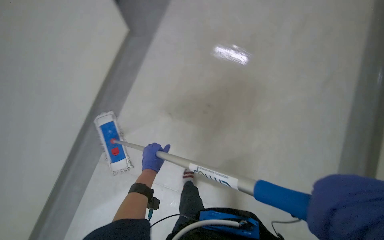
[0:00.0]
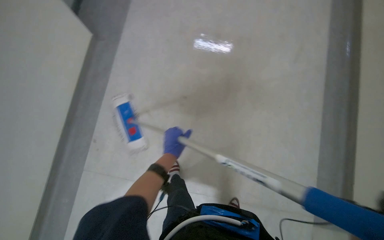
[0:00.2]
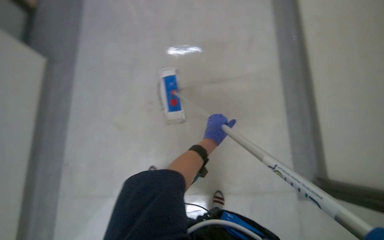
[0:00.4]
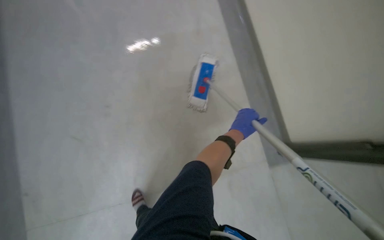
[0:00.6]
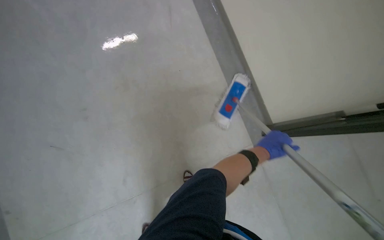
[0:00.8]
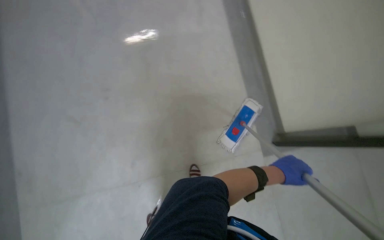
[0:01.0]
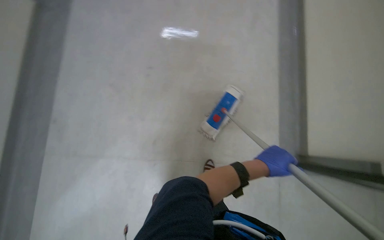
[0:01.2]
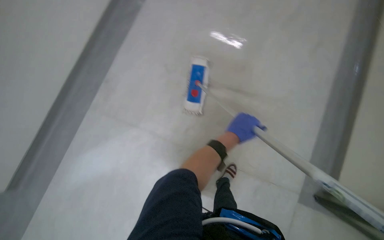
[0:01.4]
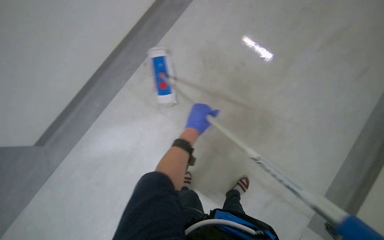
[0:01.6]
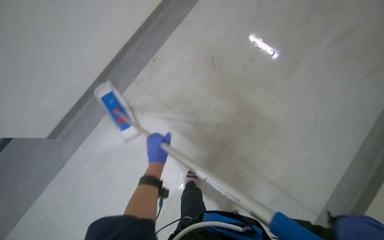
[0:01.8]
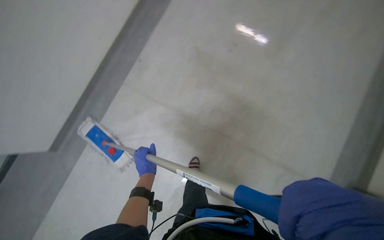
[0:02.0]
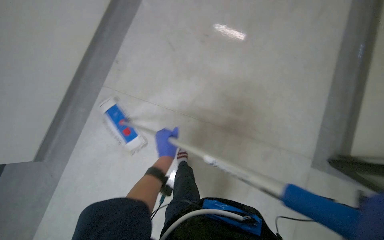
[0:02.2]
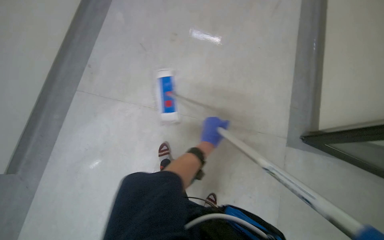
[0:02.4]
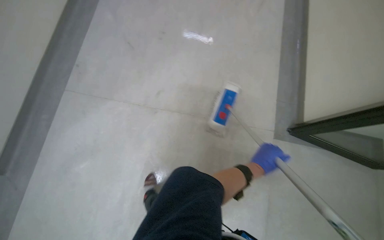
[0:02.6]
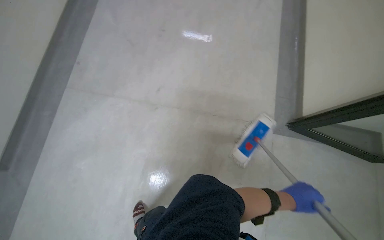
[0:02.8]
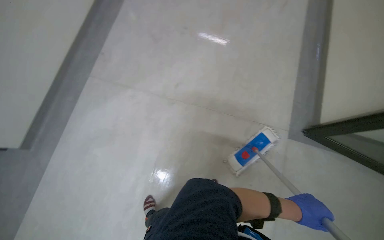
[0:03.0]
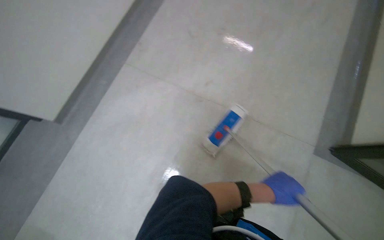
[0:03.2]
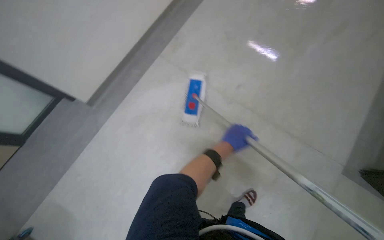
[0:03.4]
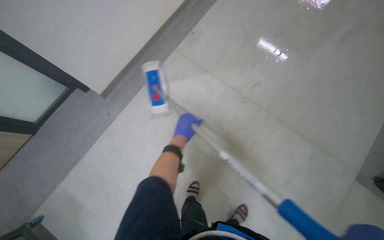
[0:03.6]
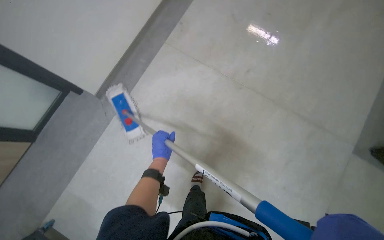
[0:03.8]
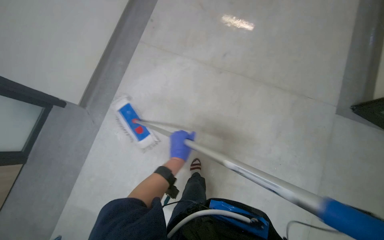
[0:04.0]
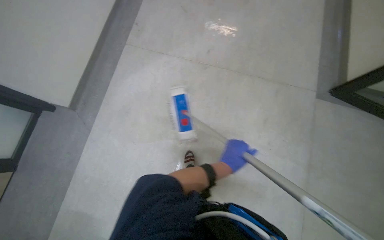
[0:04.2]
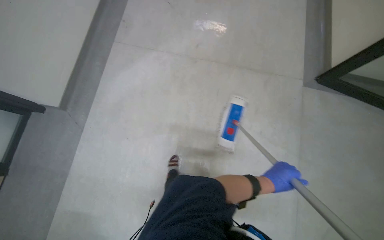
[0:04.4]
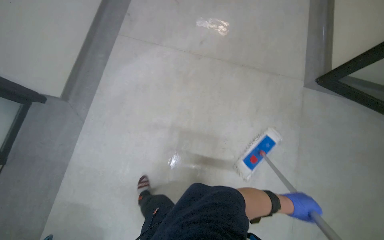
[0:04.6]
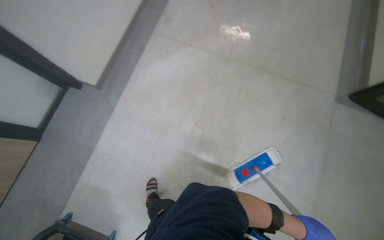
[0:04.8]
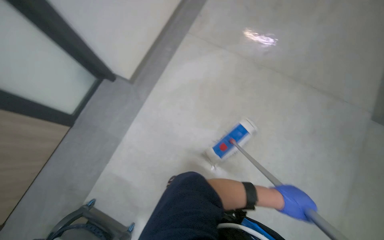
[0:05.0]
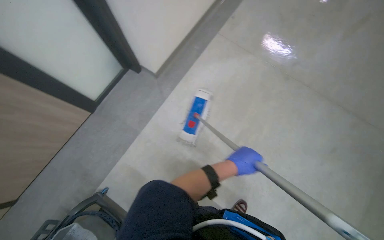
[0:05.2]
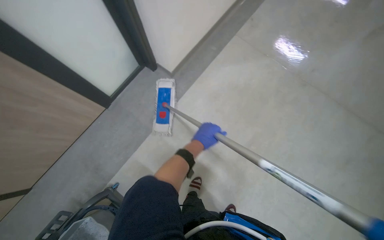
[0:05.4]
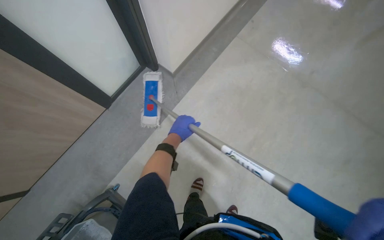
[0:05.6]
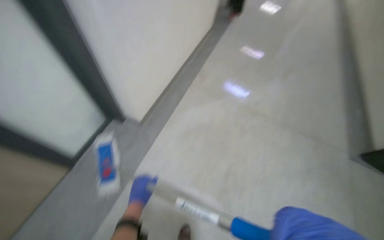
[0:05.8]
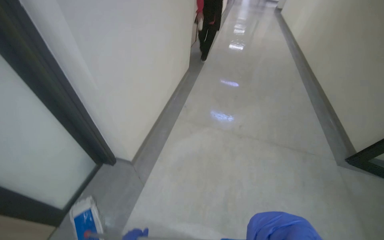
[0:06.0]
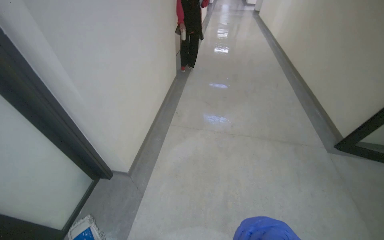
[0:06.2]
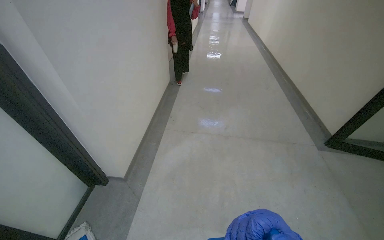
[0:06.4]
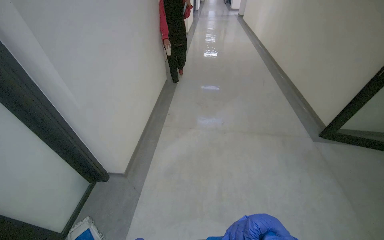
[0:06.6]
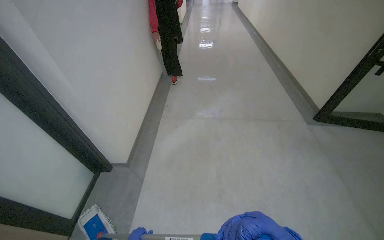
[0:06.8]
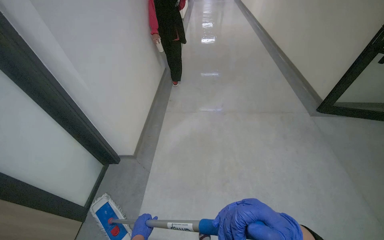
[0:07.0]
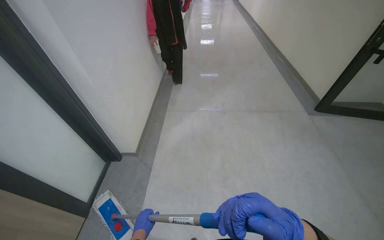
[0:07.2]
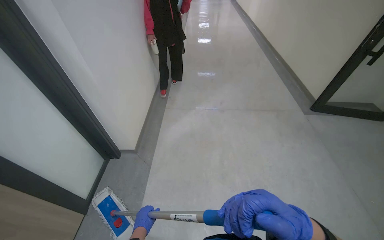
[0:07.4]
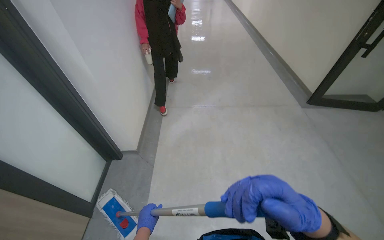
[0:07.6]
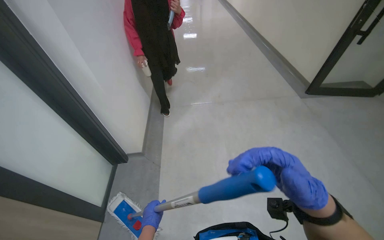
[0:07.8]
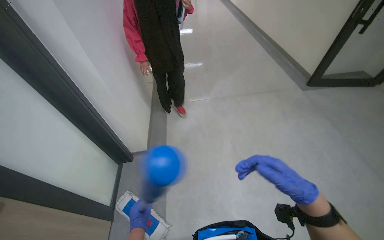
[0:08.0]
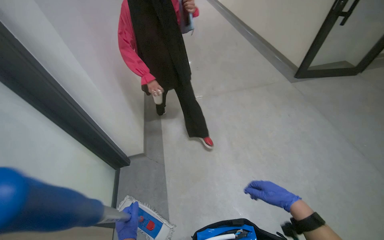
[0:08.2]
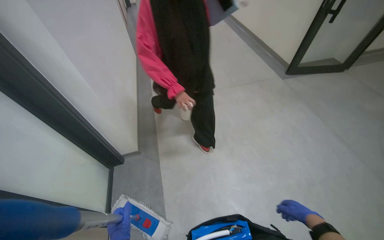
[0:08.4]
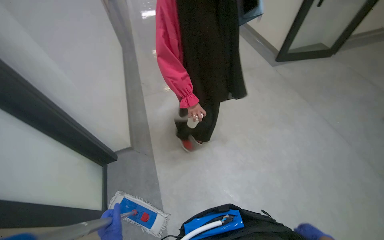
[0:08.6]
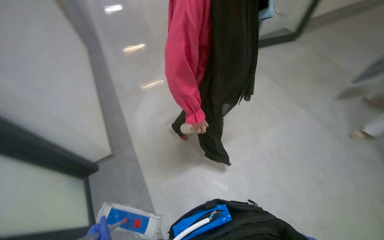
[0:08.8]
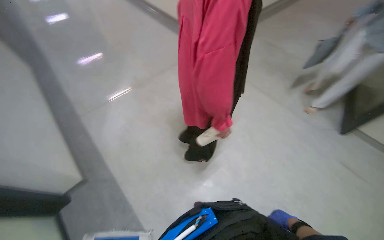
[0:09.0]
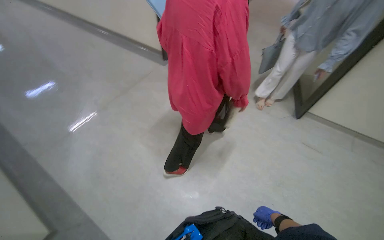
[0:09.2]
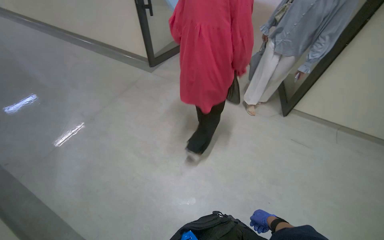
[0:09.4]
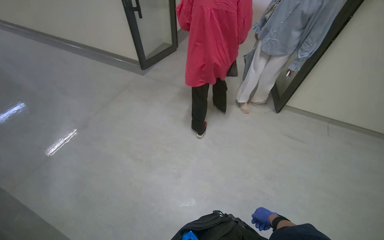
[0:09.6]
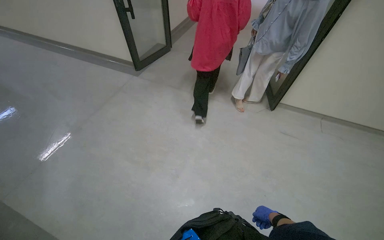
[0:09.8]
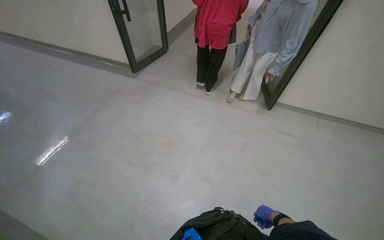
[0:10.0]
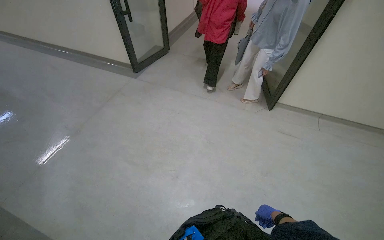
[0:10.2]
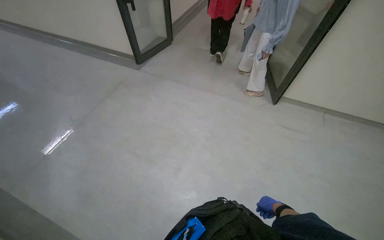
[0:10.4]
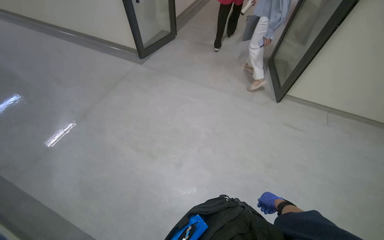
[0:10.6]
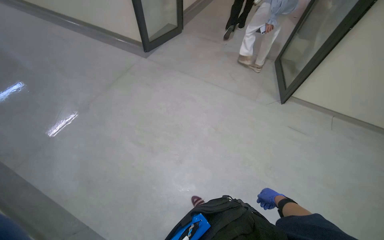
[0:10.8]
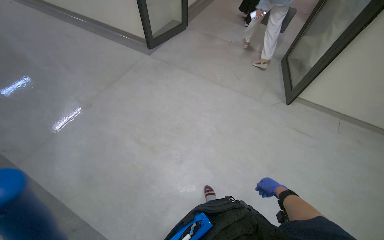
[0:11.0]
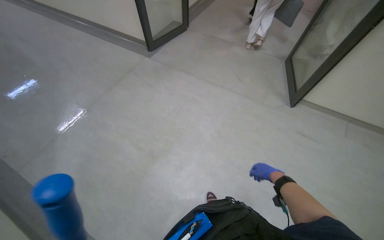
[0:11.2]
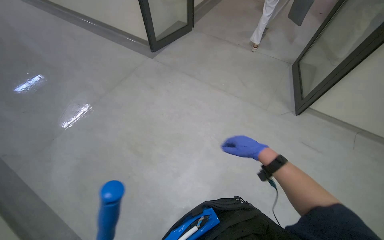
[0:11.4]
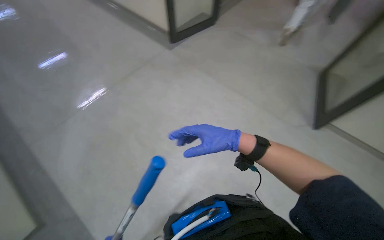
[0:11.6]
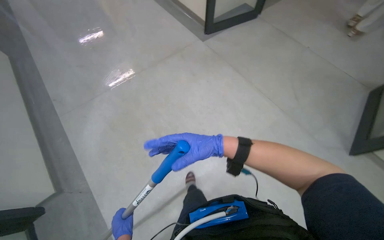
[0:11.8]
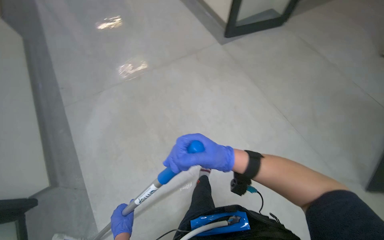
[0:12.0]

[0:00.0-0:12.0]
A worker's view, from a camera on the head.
Job: mopping floor.
The whole recording: Mopping the floor. The worker mops the floor using a flat mop and bucket.
0:00.0 to 0:01.6: The view tips downward by roughly 25 degrees.
0:01.6 to 0:03.0: The left hand moves down the picture, to the right and nearer to the camera, approximately 70 cm.
0:03.0 to 0:04.4: The left hand moves about 70 cm to the left and comes back.
0:04.4 to 0:06.0: The wearer moves roughly 50 cm.
0:07.6 to 0:09.0: The head rotates approximately 40 degrees to the right.
0:09.0 to 0:10.4: The wearer looks some 25 degrees further to the right.
0:10.4 to 0:12.0: The right hand shifts some 50 cm up the picture and to the left.

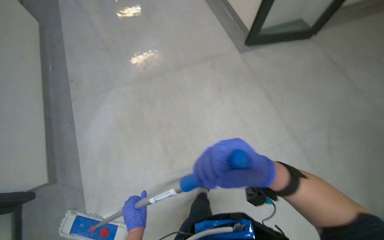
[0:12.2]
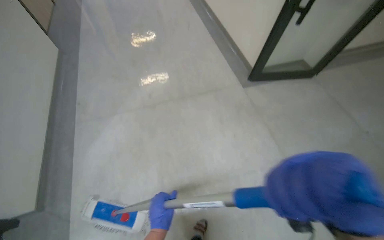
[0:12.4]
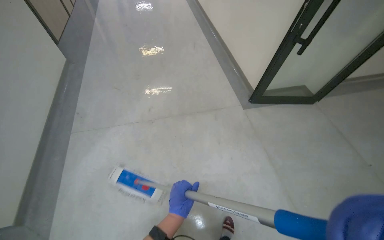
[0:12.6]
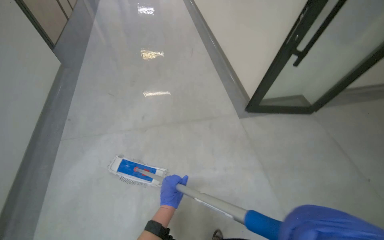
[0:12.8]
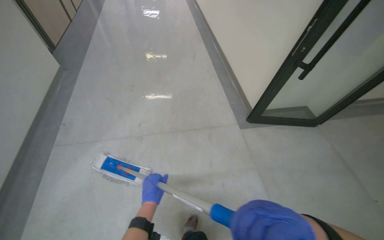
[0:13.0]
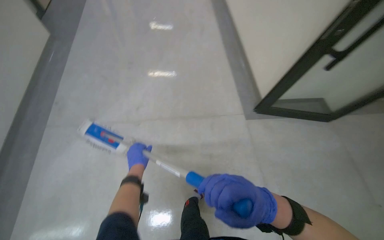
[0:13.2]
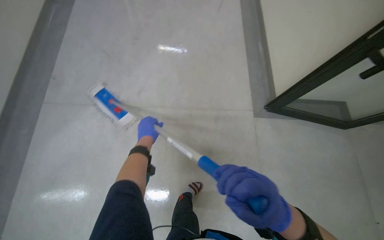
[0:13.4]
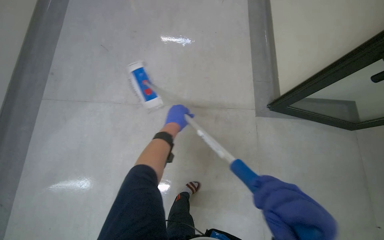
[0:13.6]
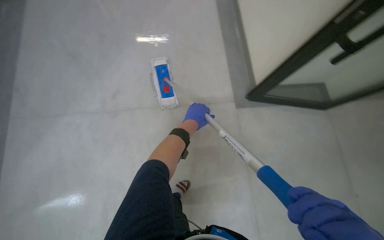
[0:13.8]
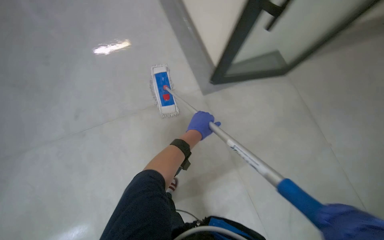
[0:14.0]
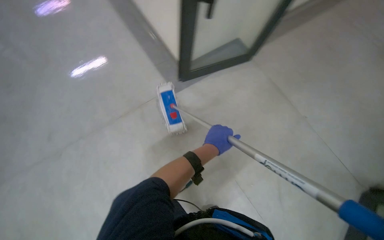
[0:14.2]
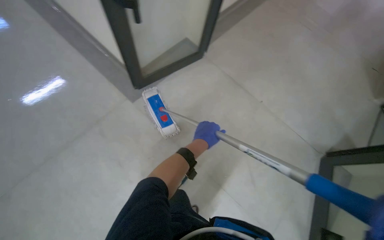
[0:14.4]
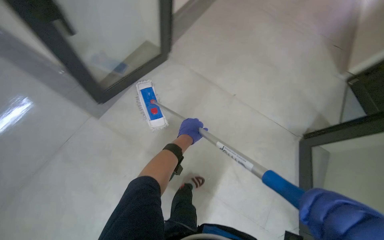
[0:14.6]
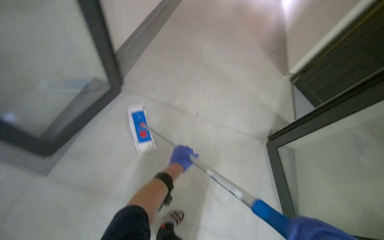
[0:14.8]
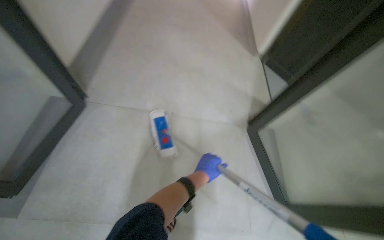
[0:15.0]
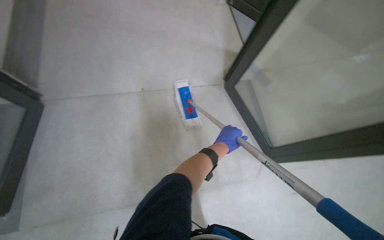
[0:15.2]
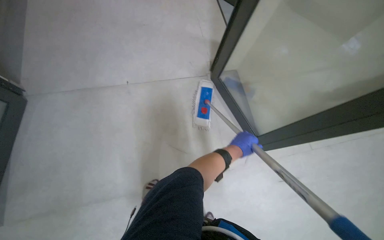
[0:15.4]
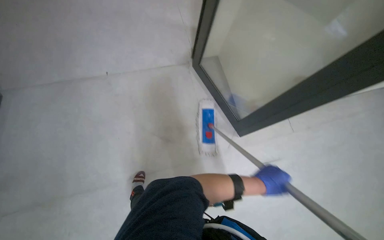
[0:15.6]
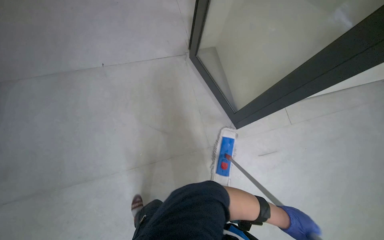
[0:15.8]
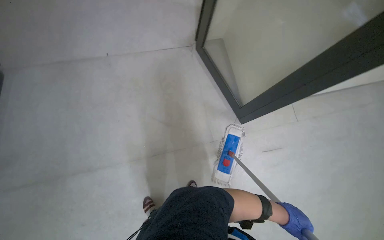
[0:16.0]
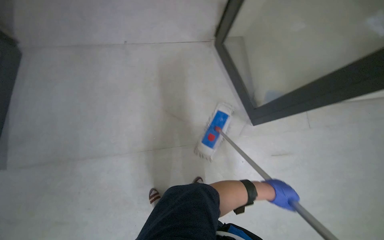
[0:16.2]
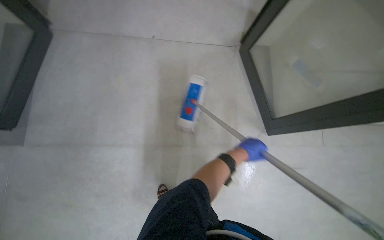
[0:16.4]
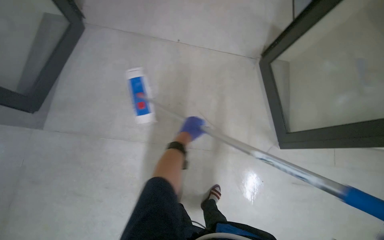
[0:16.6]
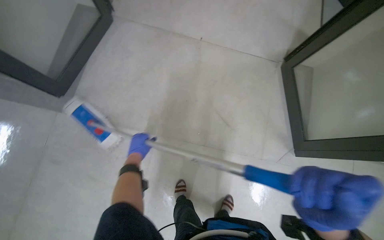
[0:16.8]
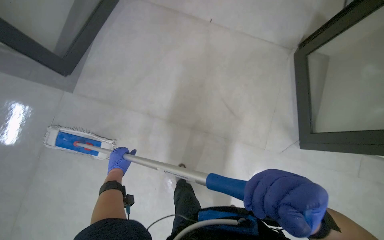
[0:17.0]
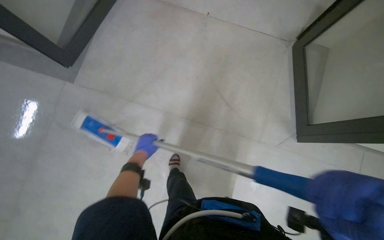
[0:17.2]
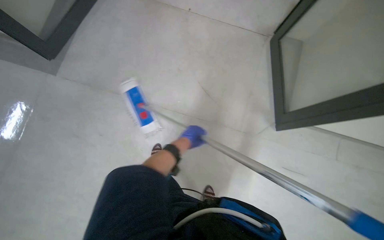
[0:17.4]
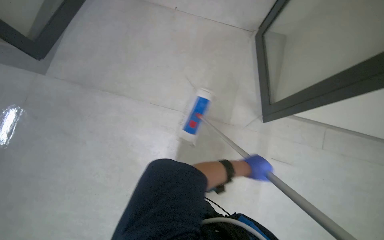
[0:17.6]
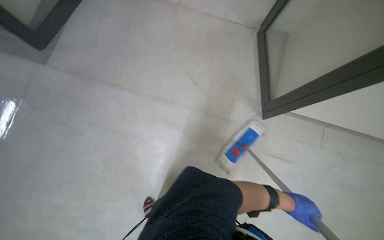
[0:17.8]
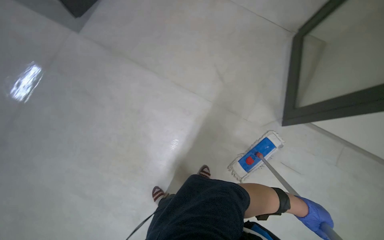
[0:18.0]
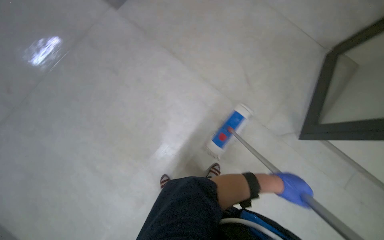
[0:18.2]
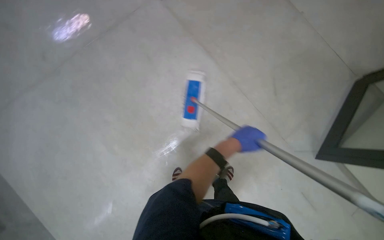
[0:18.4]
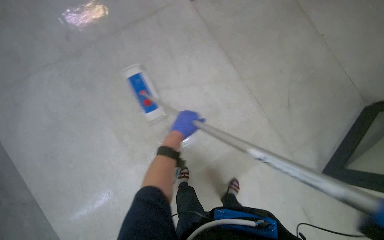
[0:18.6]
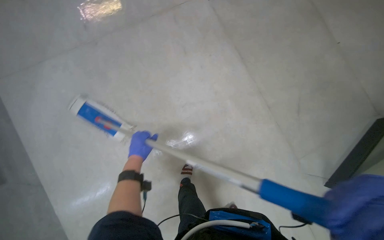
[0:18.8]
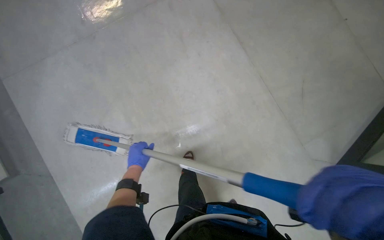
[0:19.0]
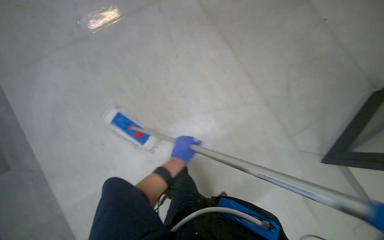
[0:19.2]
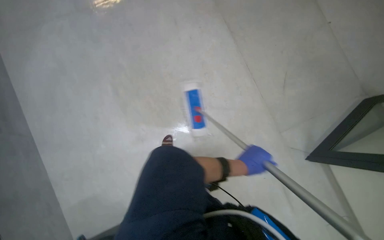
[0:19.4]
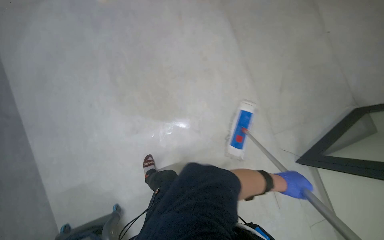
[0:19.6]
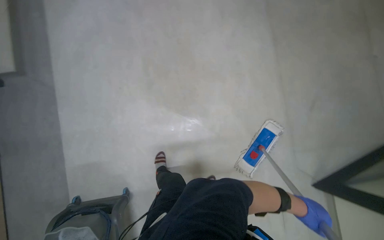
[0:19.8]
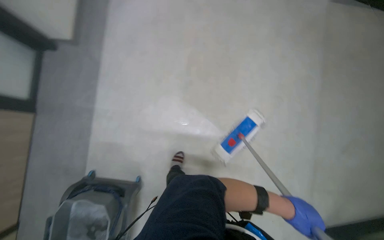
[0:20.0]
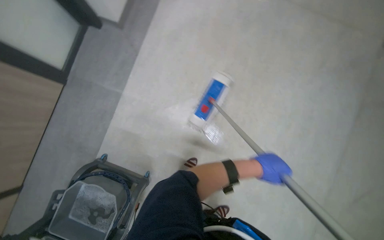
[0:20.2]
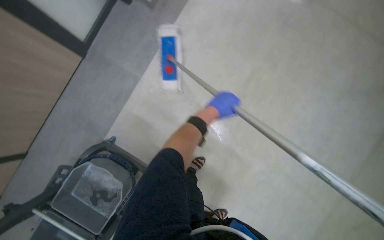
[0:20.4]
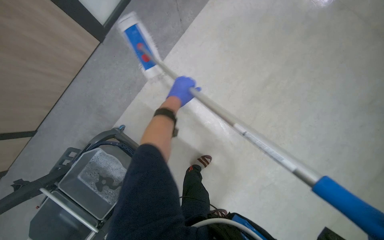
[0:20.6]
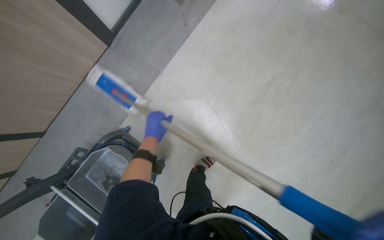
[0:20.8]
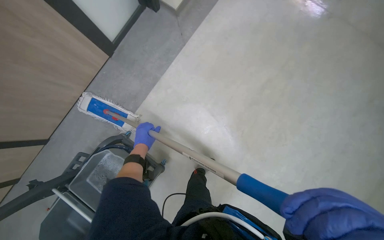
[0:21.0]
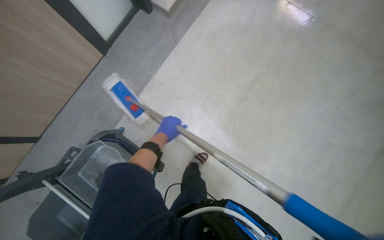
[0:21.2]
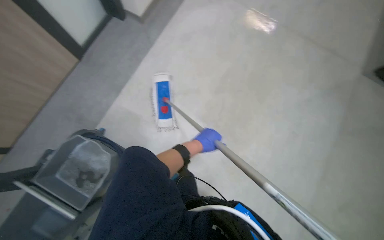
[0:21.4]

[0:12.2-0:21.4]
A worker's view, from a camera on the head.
Job: mopping floor.
The whole recording: Mopping the floor. The worker mops the floor using a flat mop and bucket.
0:12.2 to 0:13.8: The head travels about 70 cm.
0:13.8 to 0:15.2: The left hand goes roughly 20 cm to the right.
0:16.8 to 0:18.4: The left hand moves left and right over some 70 cm, changing direction 2 times.
0:18.4 to 0:19.8: The left hand goes roughly 50 cm down the picture and to the right.
